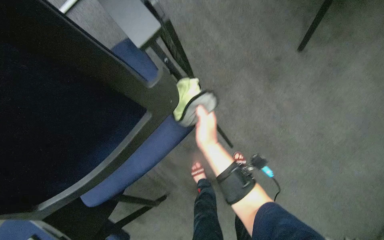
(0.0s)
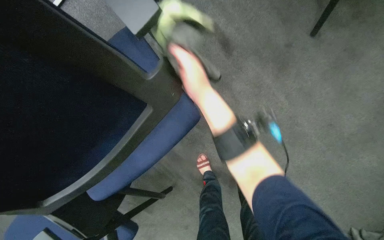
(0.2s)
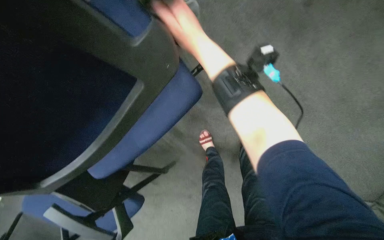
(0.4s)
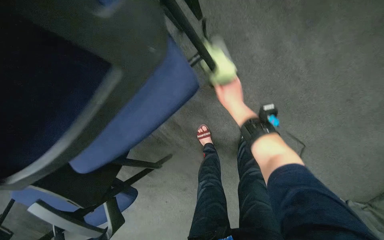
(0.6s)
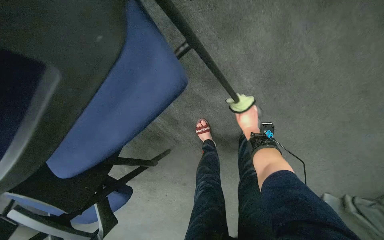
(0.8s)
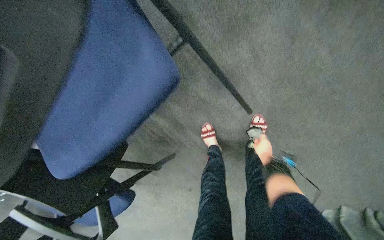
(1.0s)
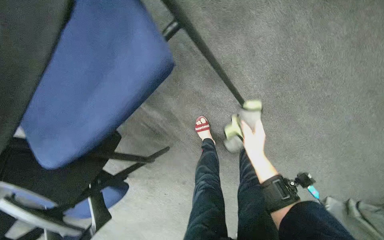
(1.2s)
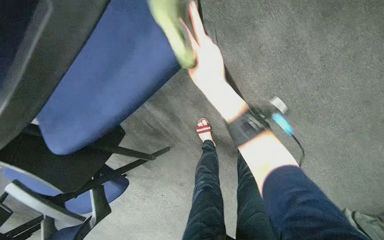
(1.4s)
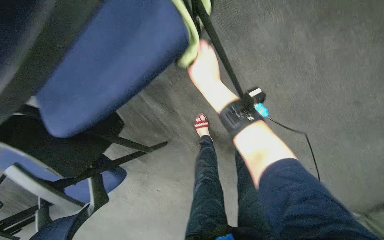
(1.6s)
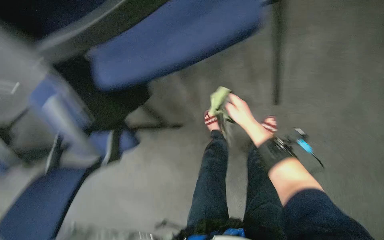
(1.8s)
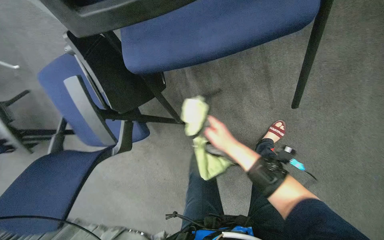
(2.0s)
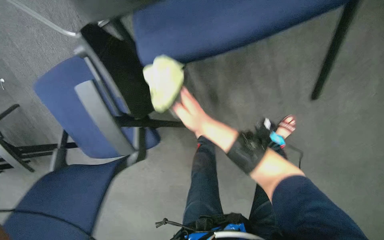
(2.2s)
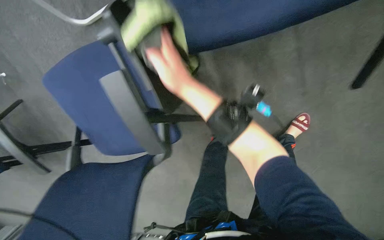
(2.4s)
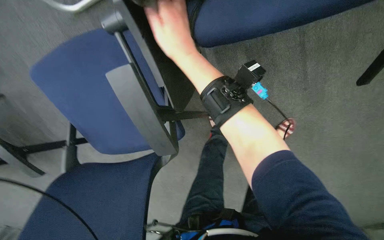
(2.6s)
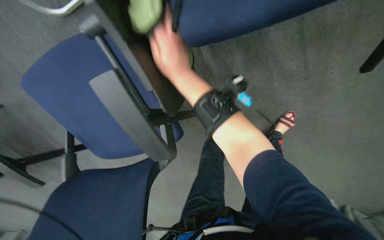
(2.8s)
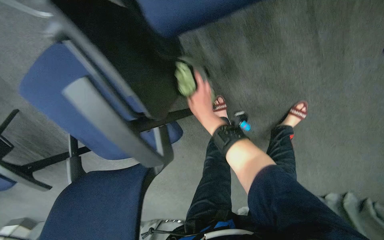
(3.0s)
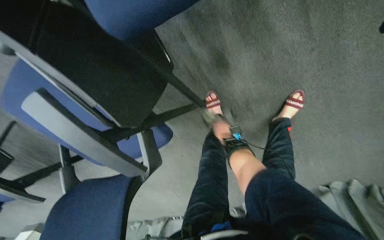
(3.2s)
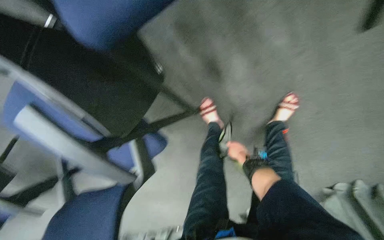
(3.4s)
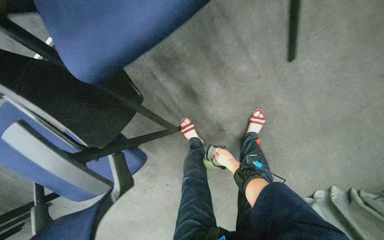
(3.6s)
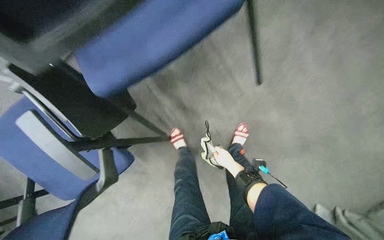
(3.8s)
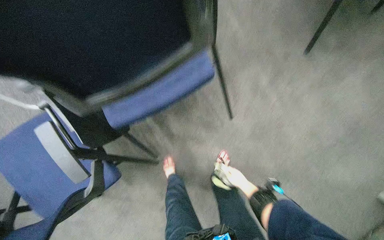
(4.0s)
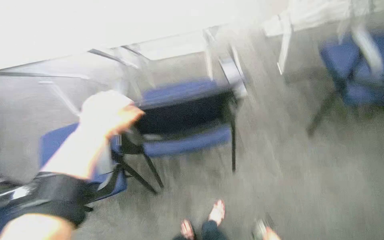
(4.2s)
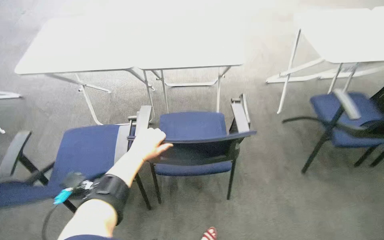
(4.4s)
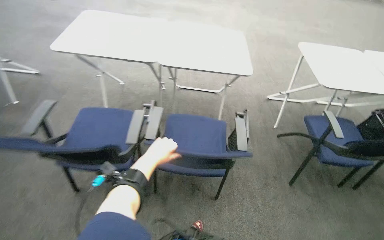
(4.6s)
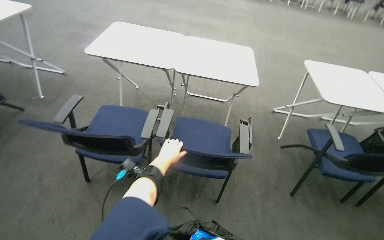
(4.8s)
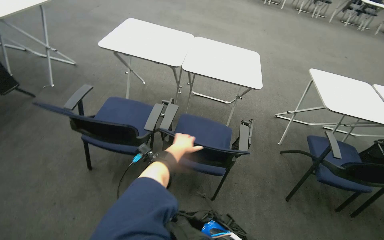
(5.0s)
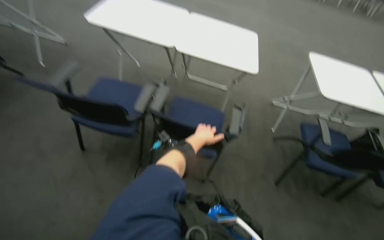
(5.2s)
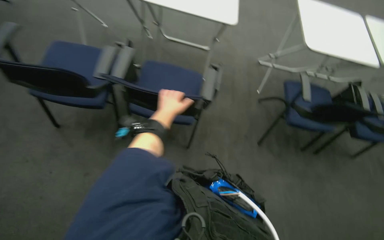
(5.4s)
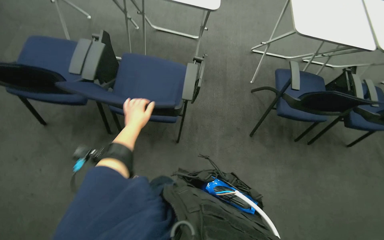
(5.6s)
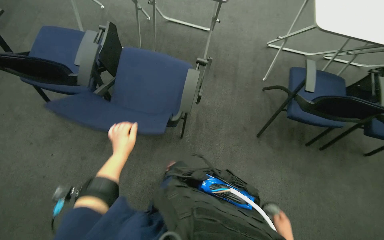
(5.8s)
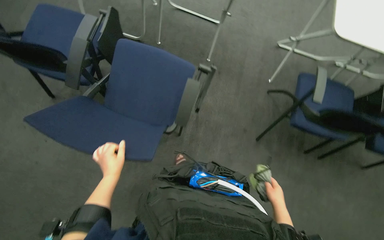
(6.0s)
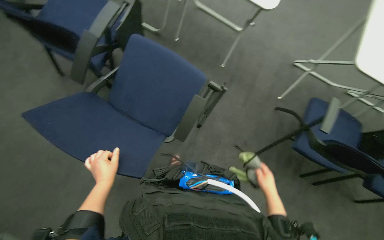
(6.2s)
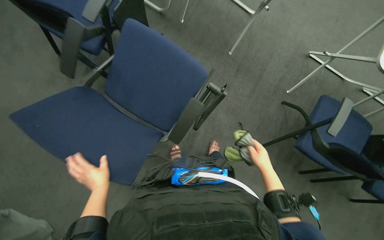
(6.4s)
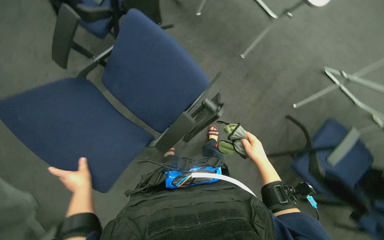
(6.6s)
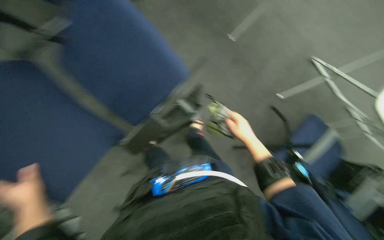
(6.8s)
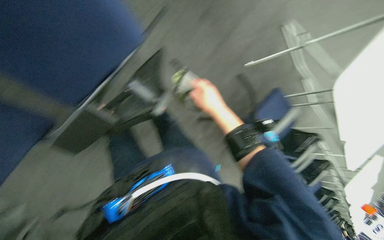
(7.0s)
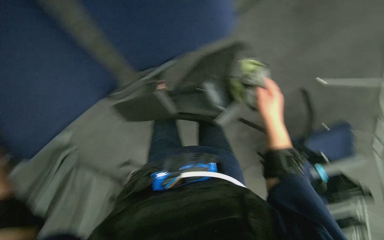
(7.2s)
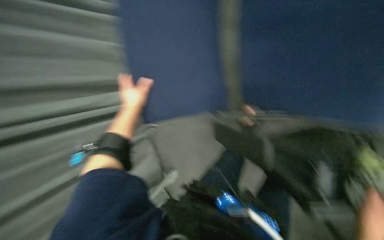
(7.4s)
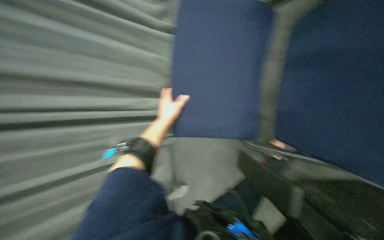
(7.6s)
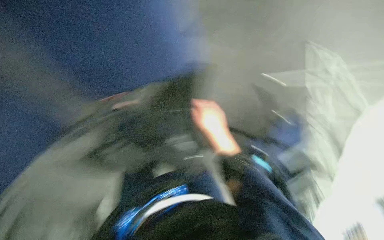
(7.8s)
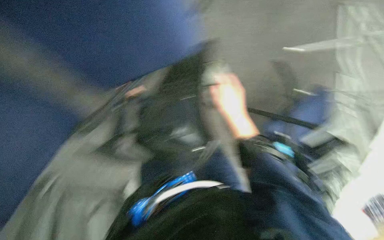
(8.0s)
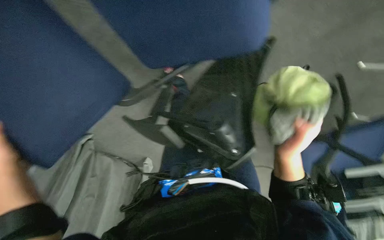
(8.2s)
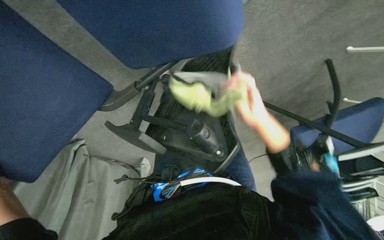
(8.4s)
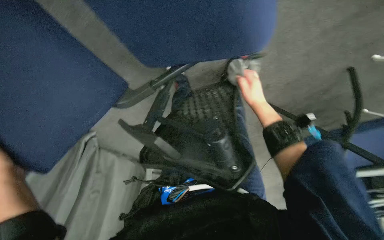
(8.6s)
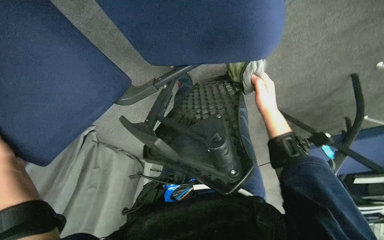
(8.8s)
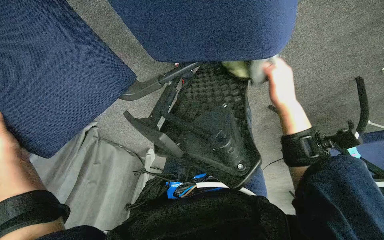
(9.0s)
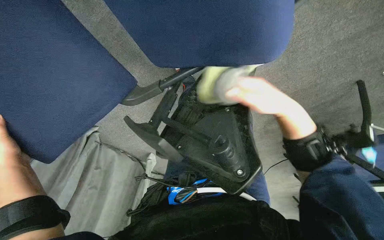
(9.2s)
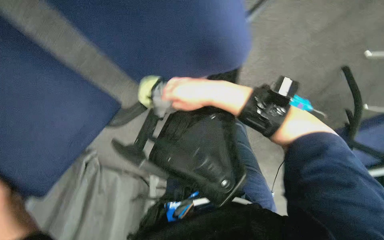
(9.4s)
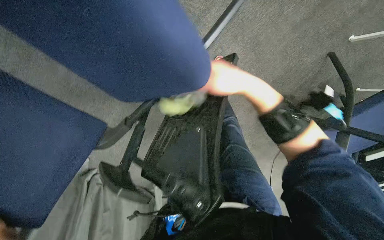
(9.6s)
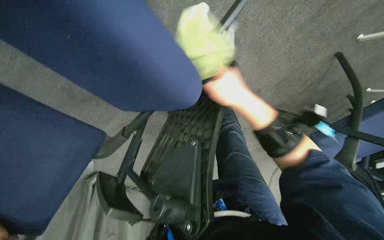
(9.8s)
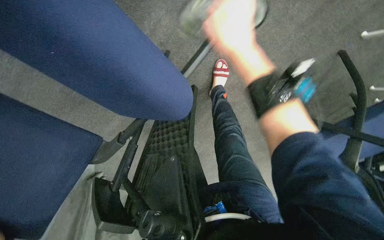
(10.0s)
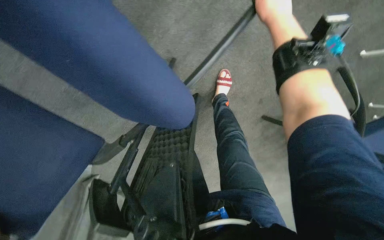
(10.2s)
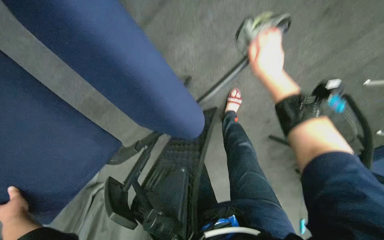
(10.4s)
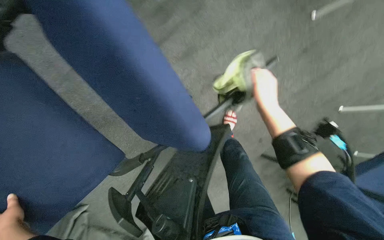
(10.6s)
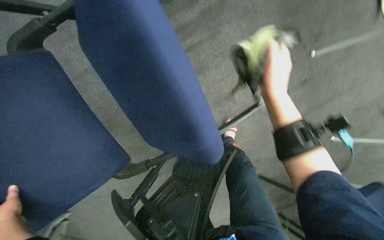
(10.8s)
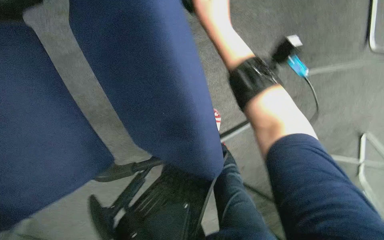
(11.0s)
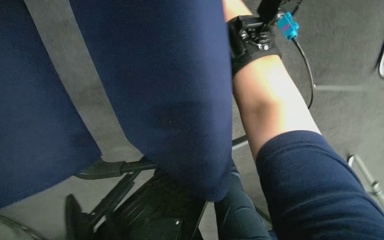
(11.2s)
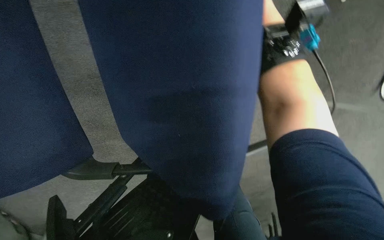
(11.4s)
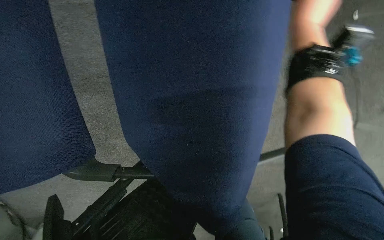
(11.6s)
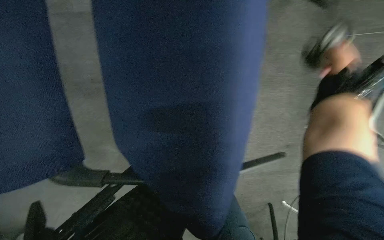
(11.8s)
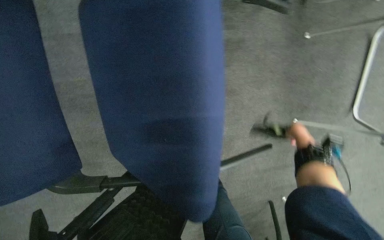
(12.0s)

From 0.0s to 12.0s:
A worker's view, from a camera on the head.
Job: wiping surfaces.
The whole recording: Wiping conference room chairs. The worker wipes the blue chairs in the conference room with a cloth.
From 0.0s to 1.6s: The view tilts roughly 15 degrees downward. The right hand swings up and down the picture, roughly 35 cm each way, with 2 reversals.
From 1.6s to 3.0s: The right hand goes up and down the picture, roughly 25 cm each way, reversing 2 times.
From 3.0s to 4.4s: The wearer looks some 60 degrees further upward.
From 7.6s to 9.0s: The head rotates about 45 degrees to the right. The view tips downward by approximately 35 degrees.
From 9.0s to 10.4s: The view tilts about 10 degrees upward. The right hand goes some 20 cm up the picture, and moves approximately 20 cm to the left and comes back.
From 10.4s to 12.0s: The view swings about 15 degrees to the right. The wearer looks about 25 degrees further upward.

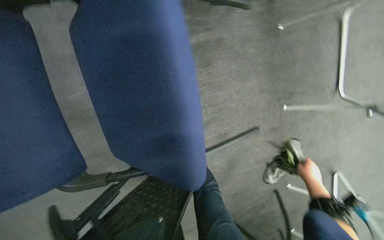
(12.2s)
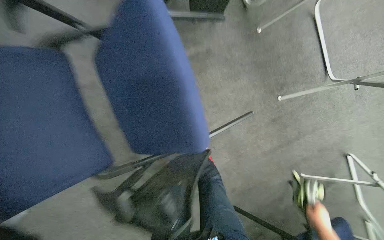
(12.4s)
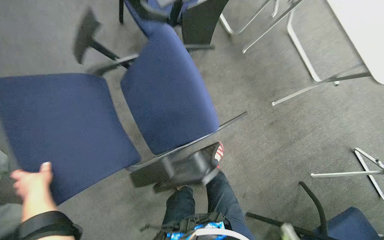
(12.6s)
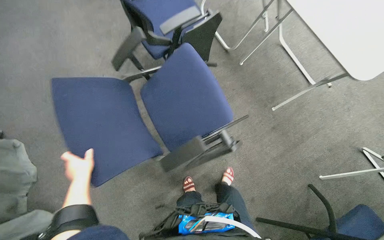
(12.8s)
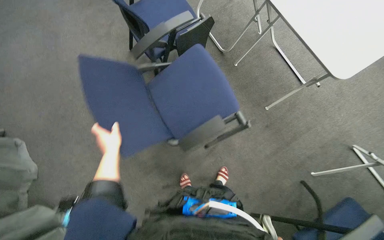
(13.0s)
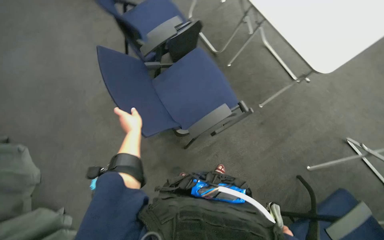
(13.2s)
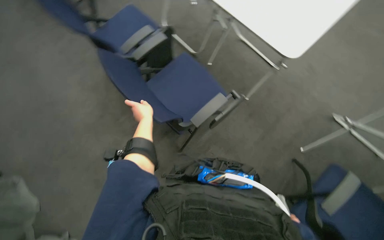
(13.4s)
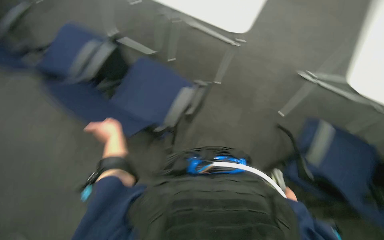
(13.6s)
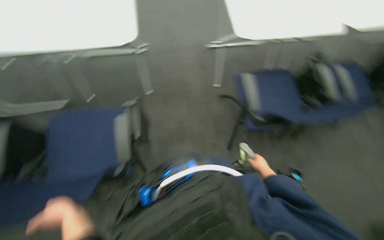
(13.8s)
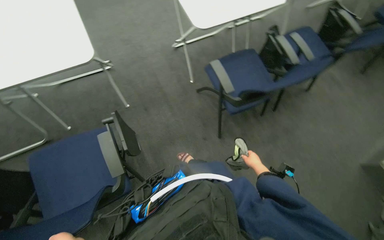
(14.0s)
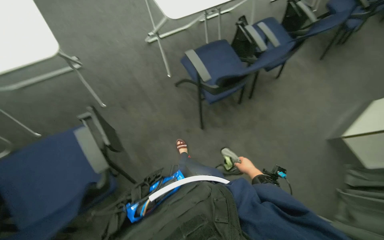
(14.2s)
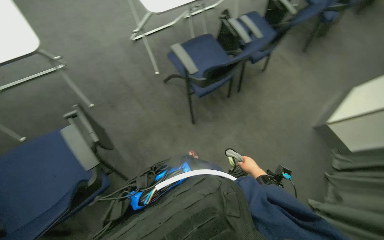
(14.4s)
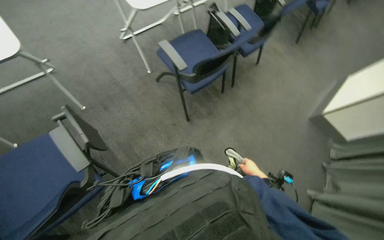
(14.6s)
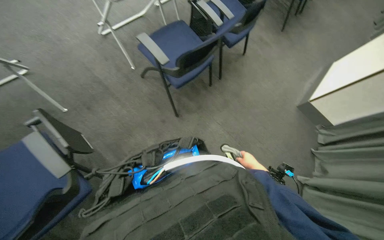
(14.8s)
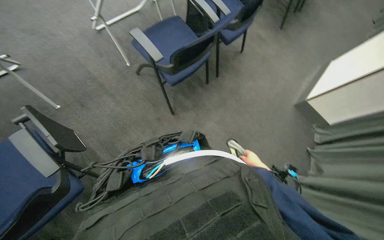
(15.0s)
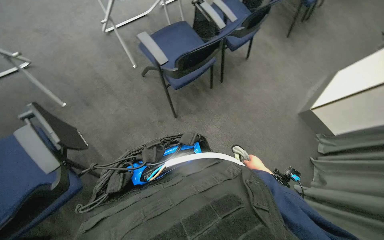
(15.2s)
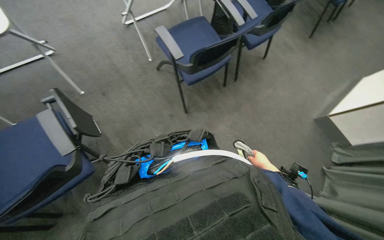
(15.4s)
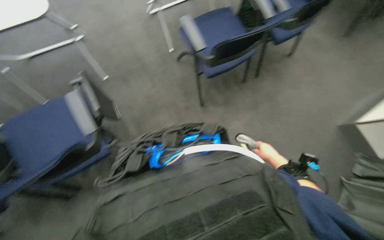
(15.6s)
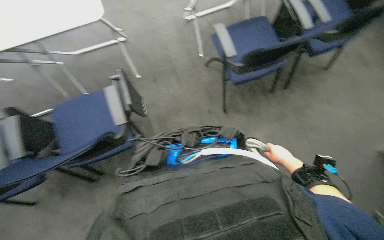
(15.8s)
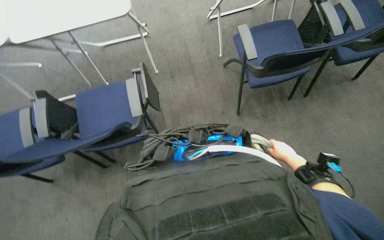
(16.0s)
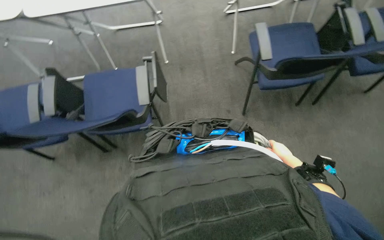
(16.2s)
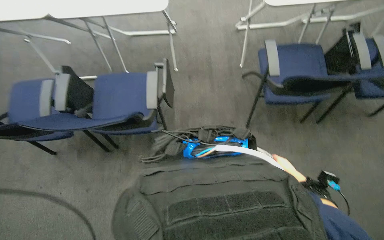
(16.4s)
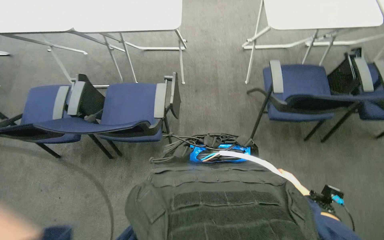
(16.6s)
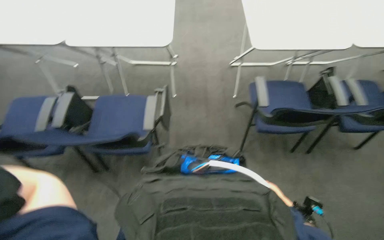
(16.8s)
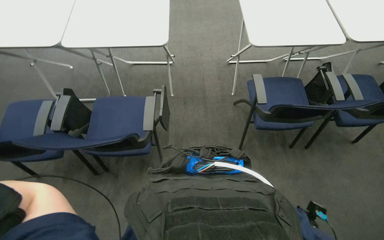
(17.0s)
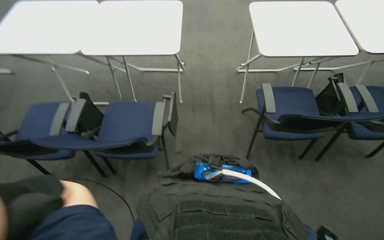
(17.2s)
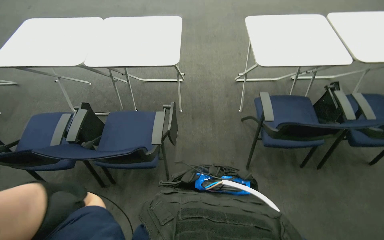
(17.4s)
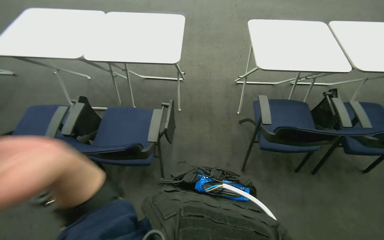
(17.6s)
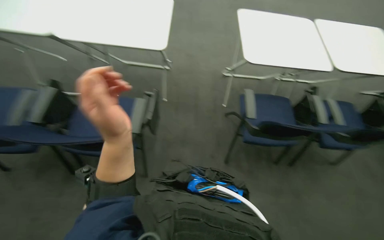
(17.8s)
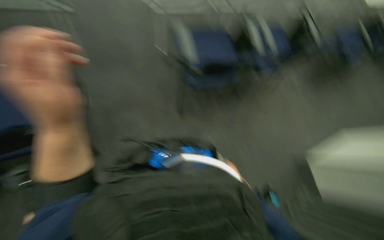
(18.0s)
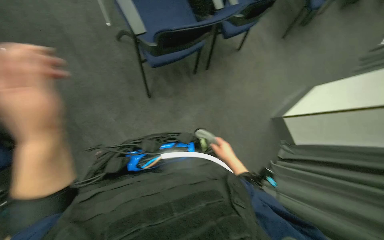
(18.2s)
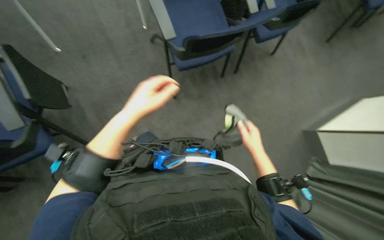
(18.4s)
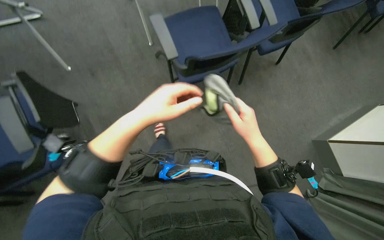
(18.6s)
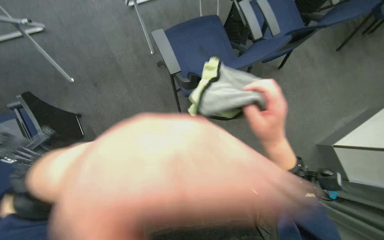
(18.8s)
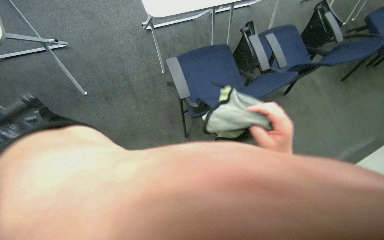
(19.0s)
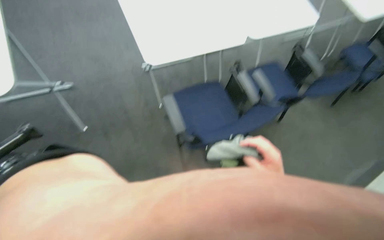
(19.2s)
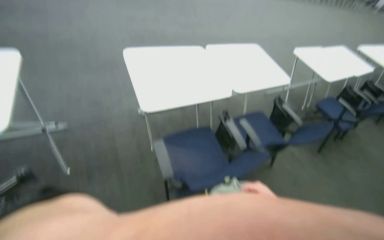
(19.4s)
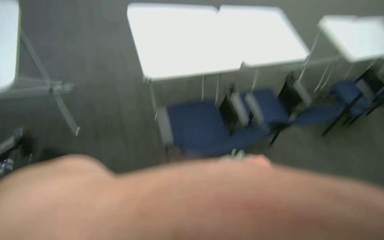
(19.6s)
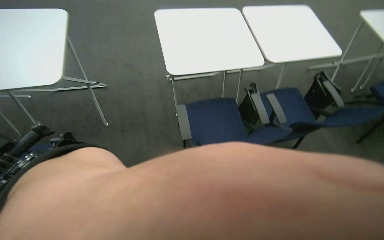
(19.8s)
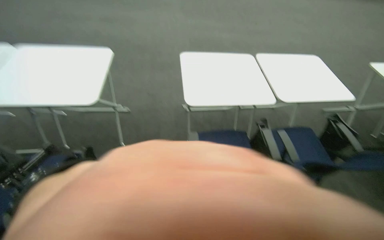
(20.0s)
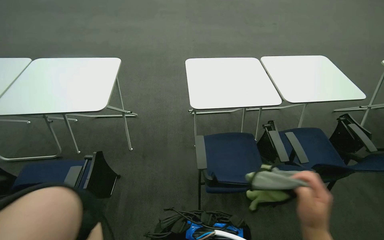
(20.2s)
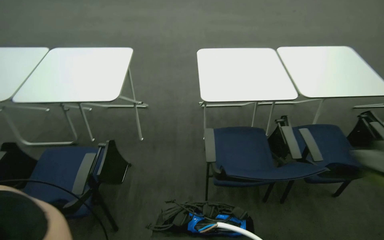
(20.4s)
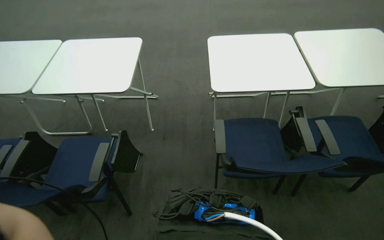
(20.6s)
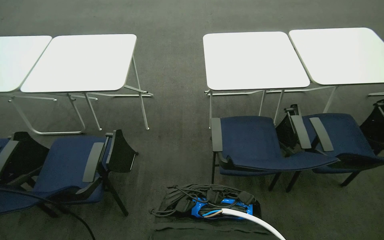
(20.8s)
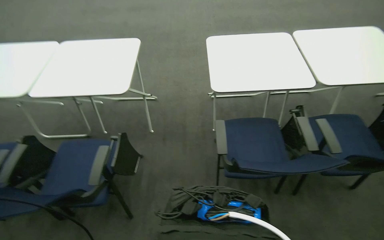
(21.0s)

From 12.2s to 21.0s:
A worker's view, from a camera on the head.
Job: wiping surfaces.
The whole recording: Wiping conference room chairs. The worker wipes the blue chairs in the conference room with a cloth.
From 12.2s to 13.6s: The camera is carried about 60 cm. The wearer looks approximately 25 degrees further upward. The scene rotates counterclockwise by approximately 50 degrees.
From 13.6s to 15.2s: The head rotates some 70 degrees to the right.
From 15.2s to 16.6s: The head turns to the left by some 45 degrees.
From 16.6s to 18.0s: The head rotates approximately 25 degrees to the right. The view tilts about 15 degrees downward.
From 18.0s to 19.6s: The view tilts roughly 20 degrees upward.
From 19.6s to 21.0s: The view pans to the left by roughly 25 degrees.
